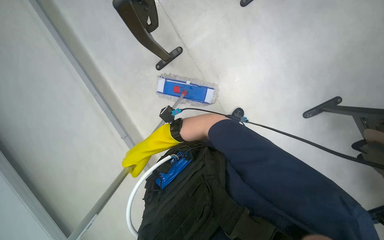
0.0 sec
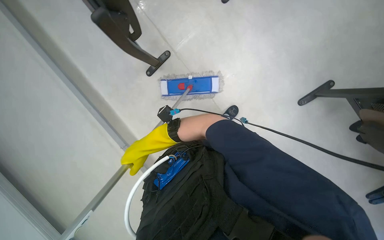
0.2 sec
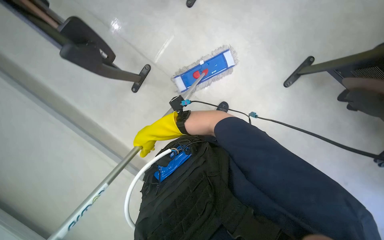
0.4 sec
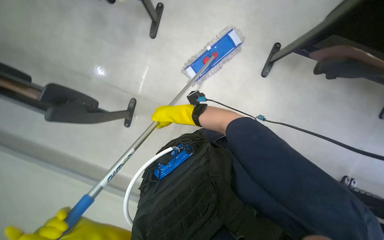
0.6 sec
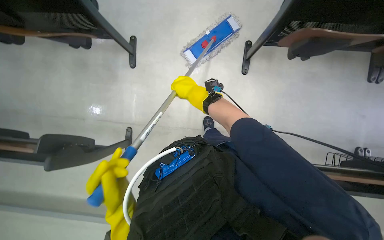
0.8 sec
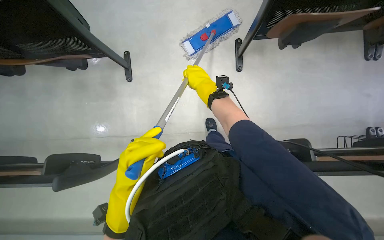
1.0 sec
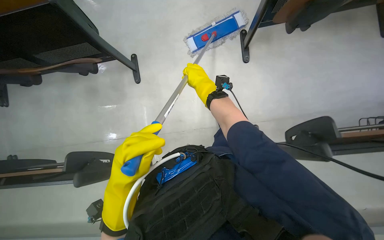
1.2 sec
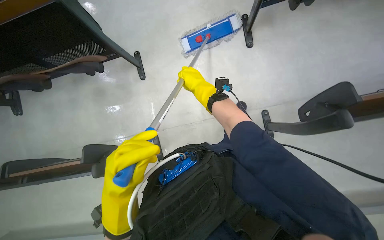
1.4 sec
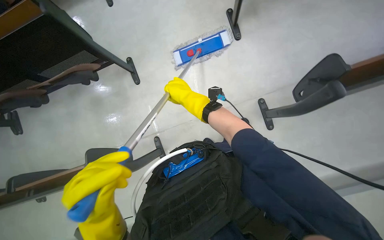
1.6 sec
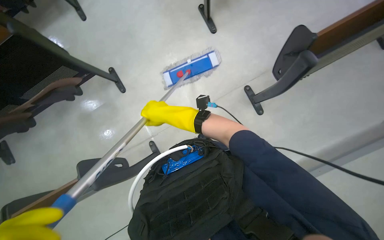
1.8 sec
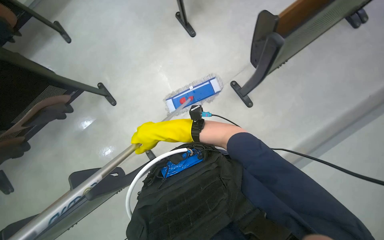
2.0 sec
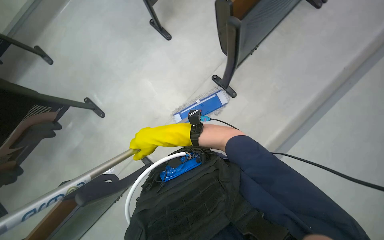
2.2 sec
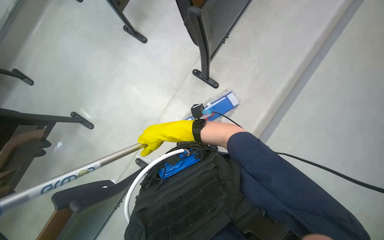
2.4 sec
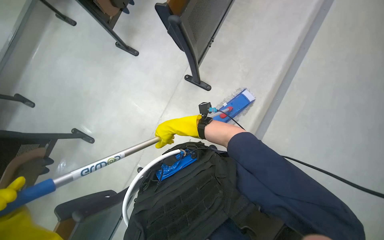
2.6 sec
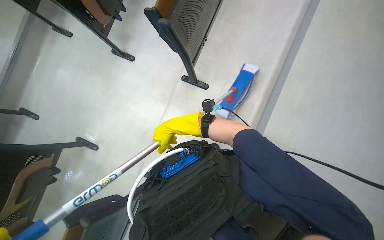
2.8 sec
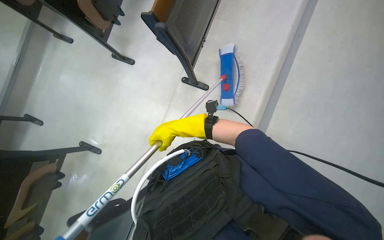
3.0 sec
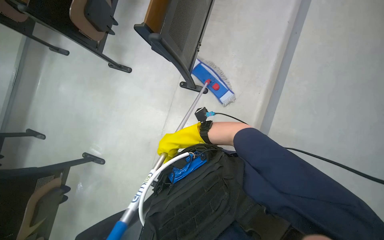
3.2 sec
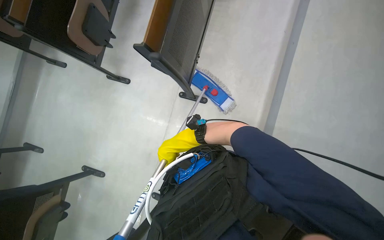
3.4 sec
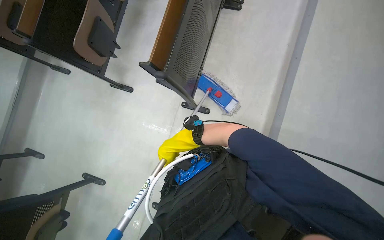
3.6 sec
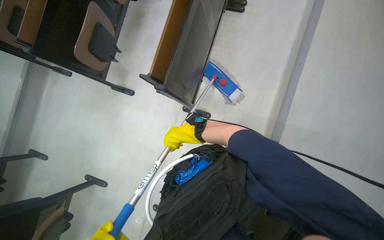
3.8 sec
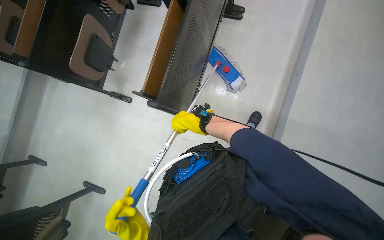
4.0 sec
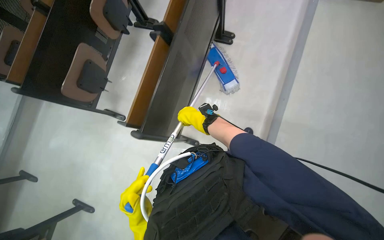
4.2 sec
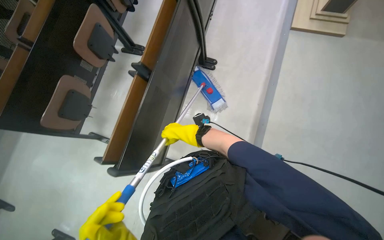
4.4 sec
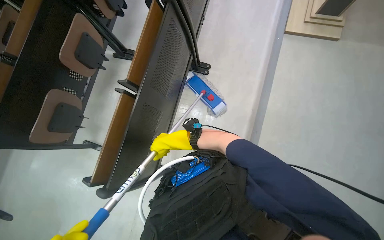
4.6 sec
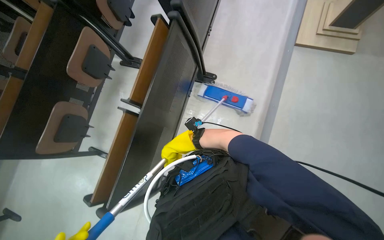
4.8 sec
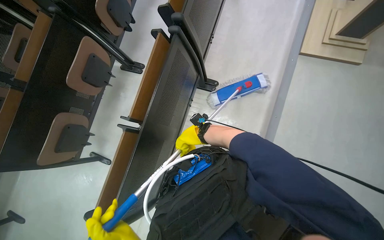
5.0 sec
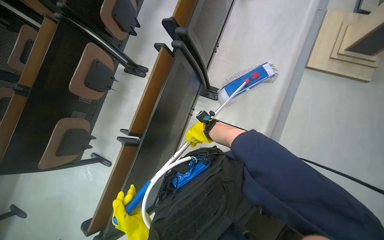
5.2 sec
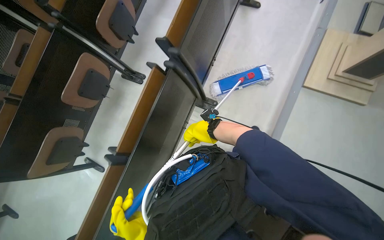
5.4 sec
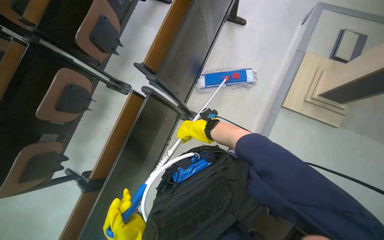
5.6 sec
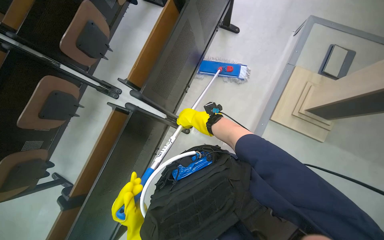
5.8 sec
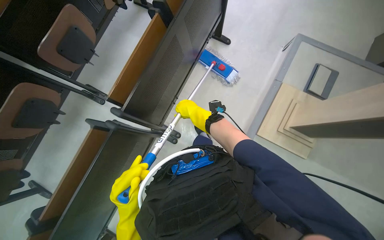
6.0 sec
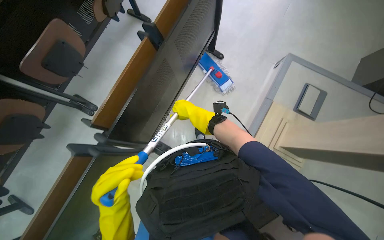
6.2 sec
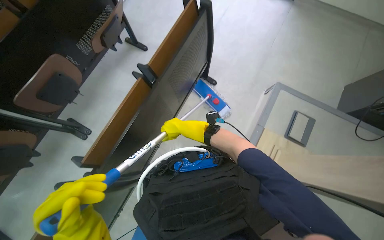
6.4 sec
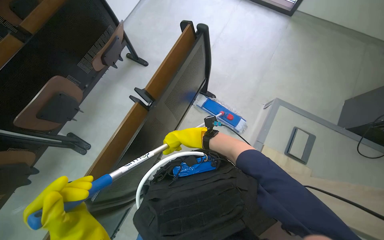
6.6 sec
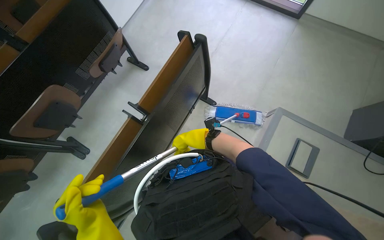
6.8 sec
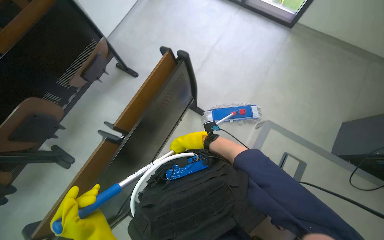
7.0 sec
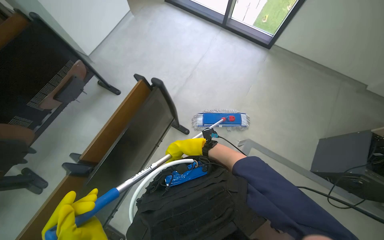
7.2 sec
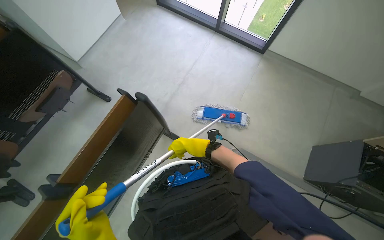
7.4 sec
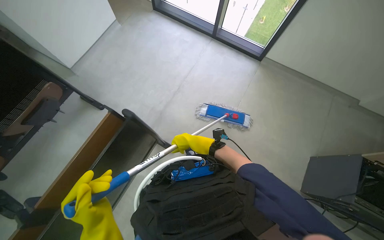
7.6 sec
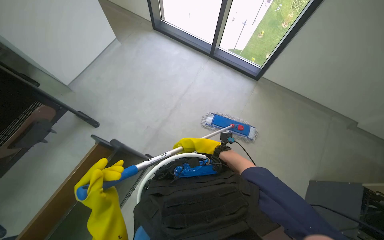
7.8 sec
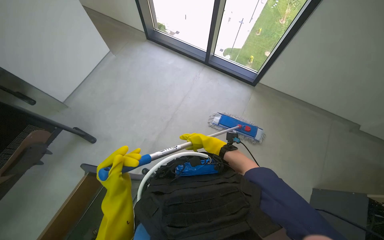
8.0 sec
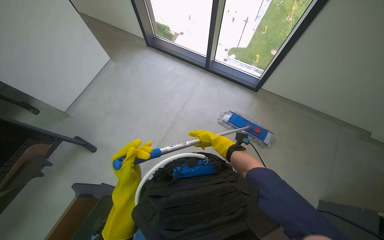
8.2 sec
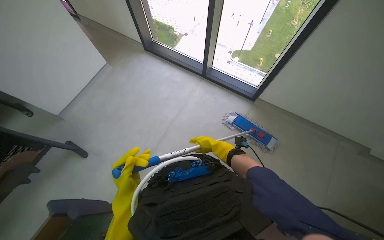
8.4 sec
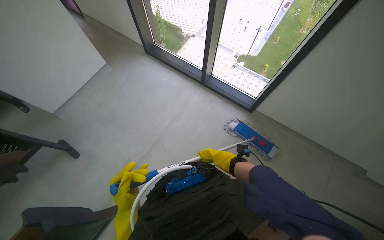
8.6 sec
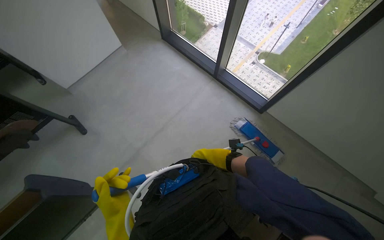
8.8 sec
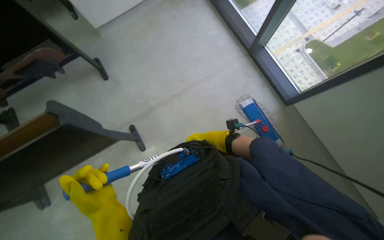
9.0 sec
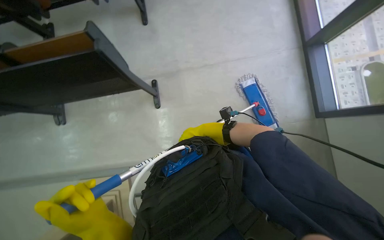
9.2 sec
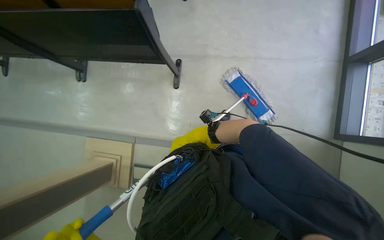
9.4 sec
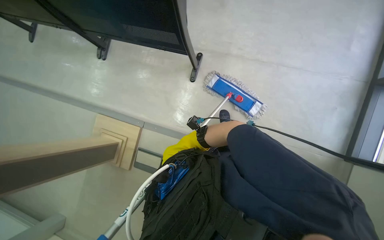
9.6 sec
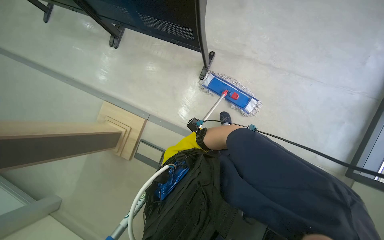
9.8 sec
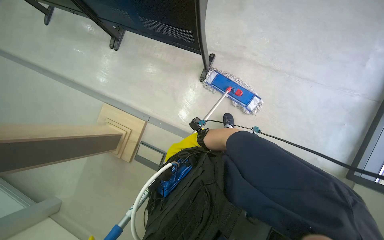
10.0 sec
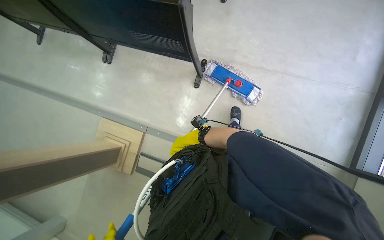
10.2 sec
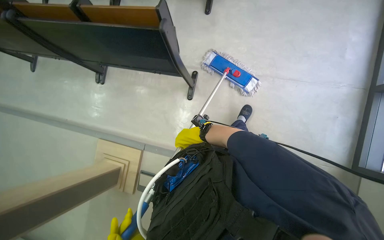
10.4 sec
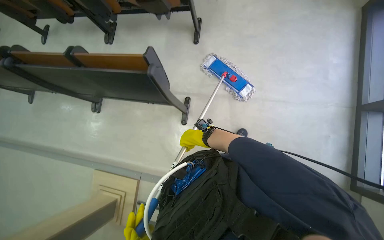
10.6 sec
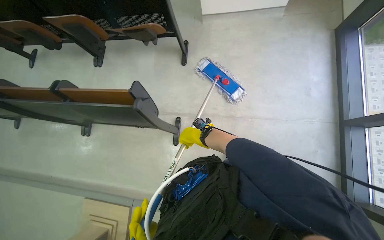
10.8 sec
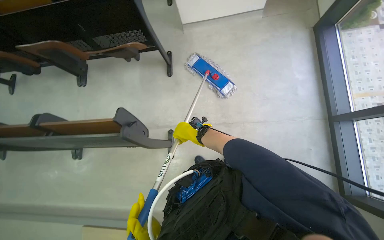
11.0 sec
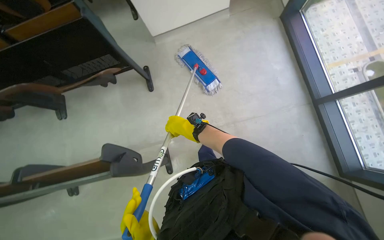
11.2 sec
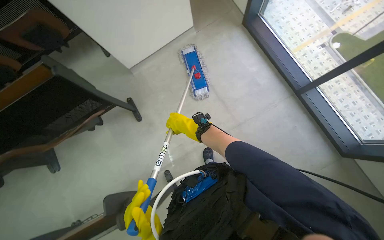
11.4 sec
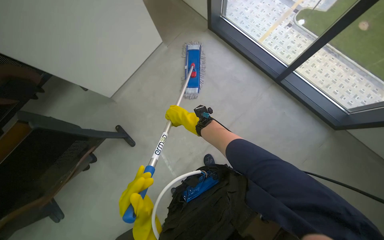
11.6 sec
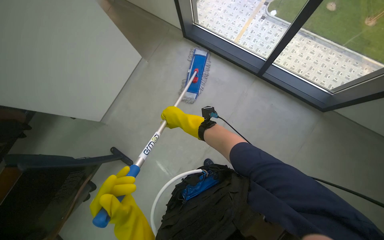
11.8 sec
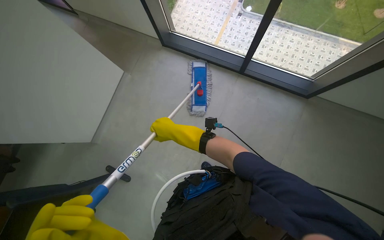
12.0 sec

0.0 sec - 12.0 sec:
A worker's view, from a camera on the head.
Job: mopping floor.
The whole recording: Mopping floor with flat mop. The worker mops the floor with a flat mop.
0.0 sec - 1.6 sec: The scene turns some 30 degrees counterclockwise in the picture. The right hand goes some 20 cm to the right and up the picture.
1.6 sec - 3.0 sec: Everything in view rotates roughly 50 degrees counterclockwise.
3.0 sec - 4.4 sec: The camera pitches upward, by about 15 degrees.
4.4 sec - 6.0 sec: The camera travels roughly 1 m.
6.0 sec - 7.6 sec: The camera travels roughly 1 m.
7.6 sec - 9.0 sec: The head travels roughly 50 cm. The wearer's head swings approximately 25 degrees to the left.
10.4 sec - 12.0 sec: The camera is carried some 60 cm. The head turns to the right by about 75 degrees. The wearer looks approximately 20 degrees further upward.

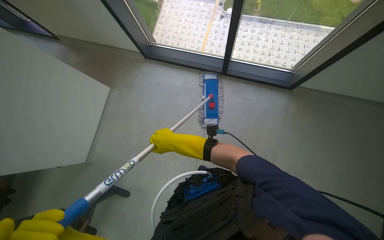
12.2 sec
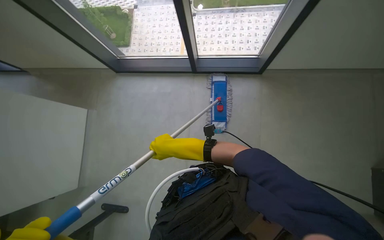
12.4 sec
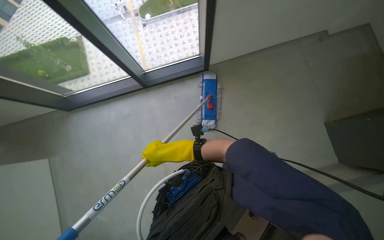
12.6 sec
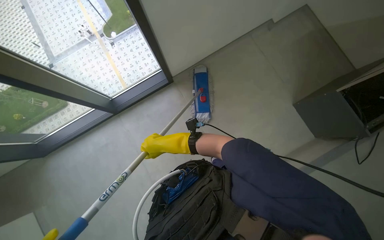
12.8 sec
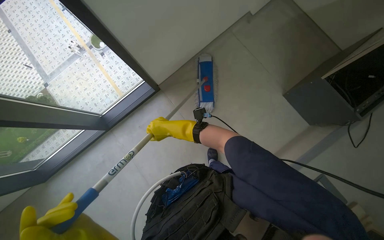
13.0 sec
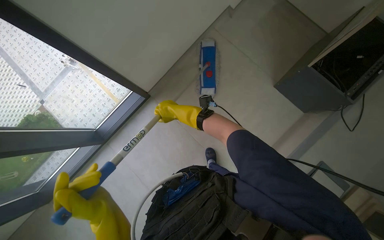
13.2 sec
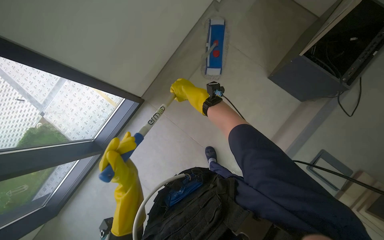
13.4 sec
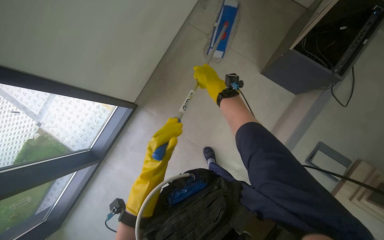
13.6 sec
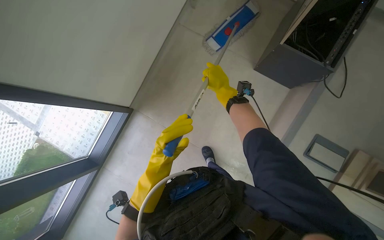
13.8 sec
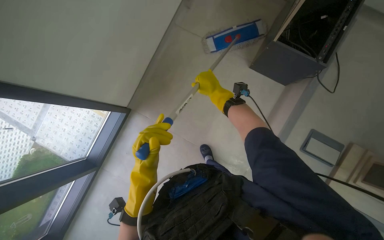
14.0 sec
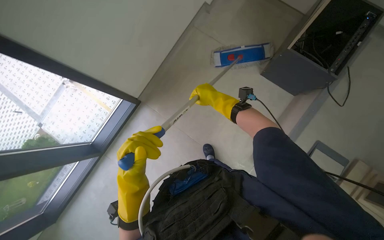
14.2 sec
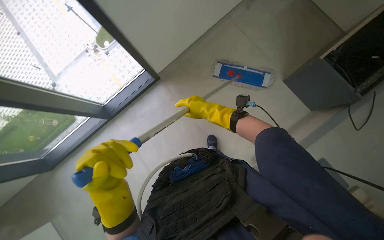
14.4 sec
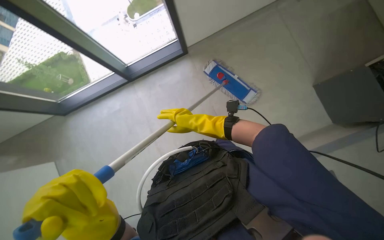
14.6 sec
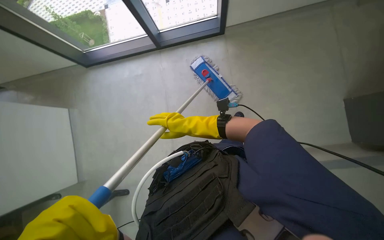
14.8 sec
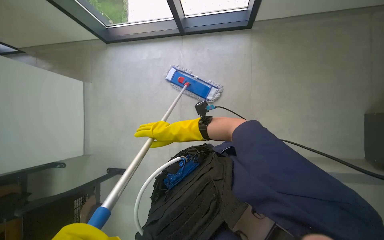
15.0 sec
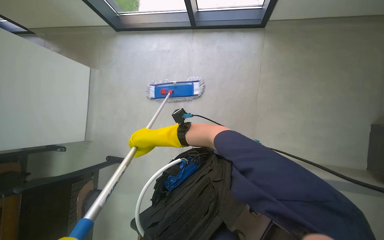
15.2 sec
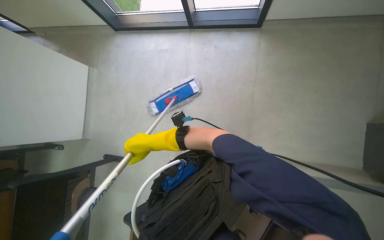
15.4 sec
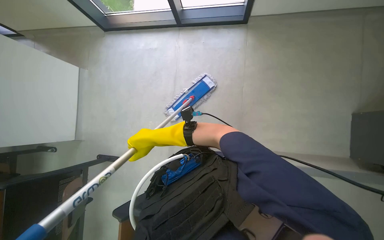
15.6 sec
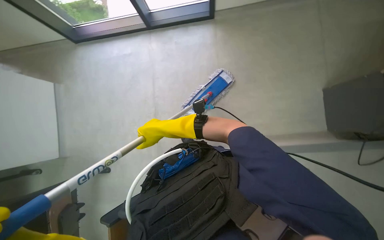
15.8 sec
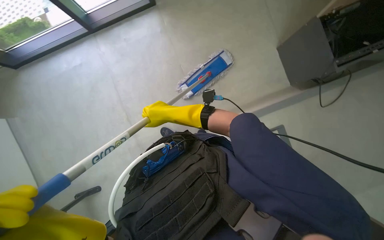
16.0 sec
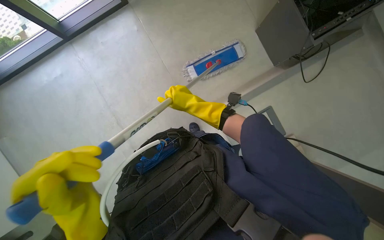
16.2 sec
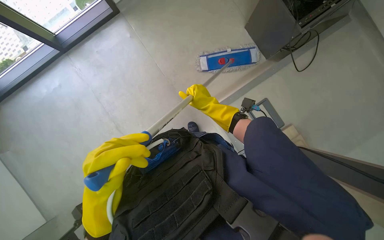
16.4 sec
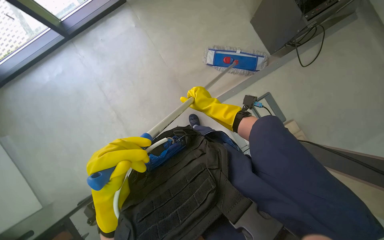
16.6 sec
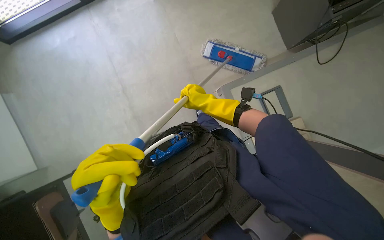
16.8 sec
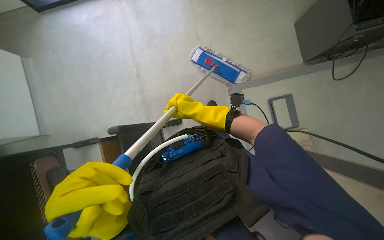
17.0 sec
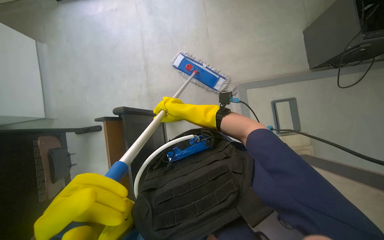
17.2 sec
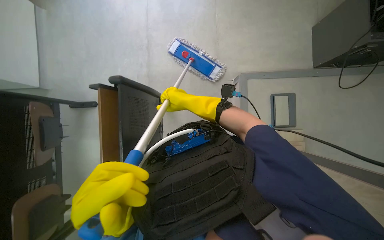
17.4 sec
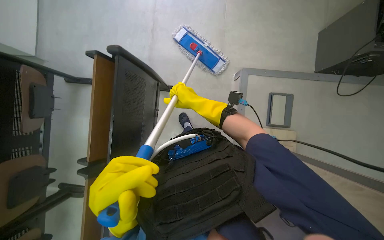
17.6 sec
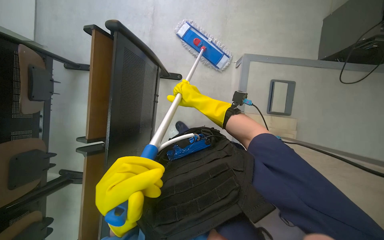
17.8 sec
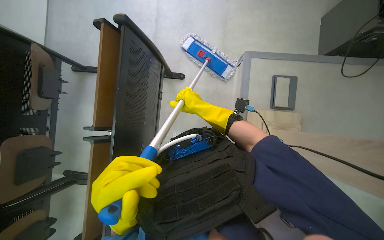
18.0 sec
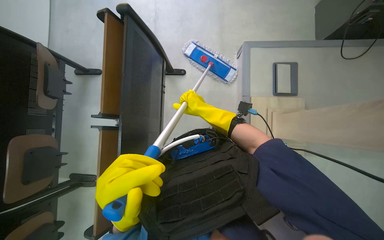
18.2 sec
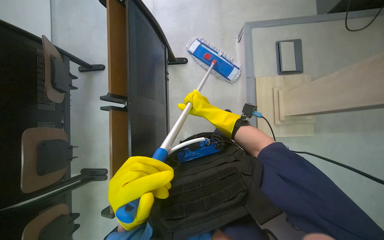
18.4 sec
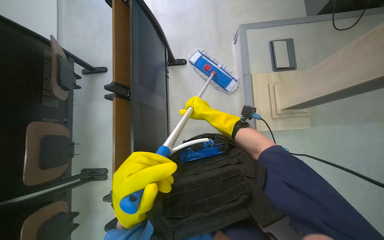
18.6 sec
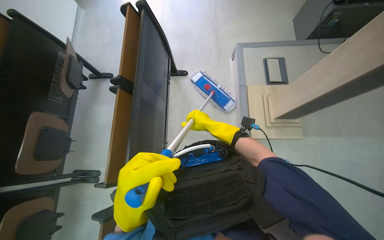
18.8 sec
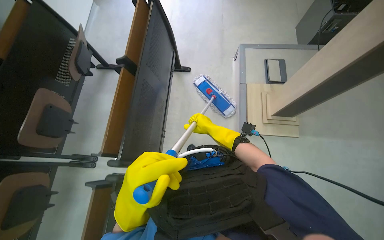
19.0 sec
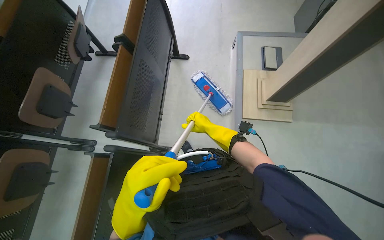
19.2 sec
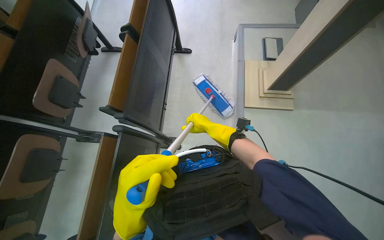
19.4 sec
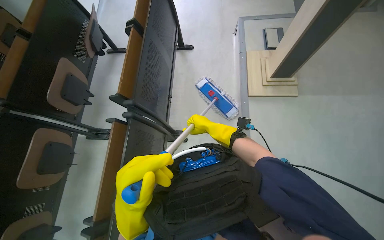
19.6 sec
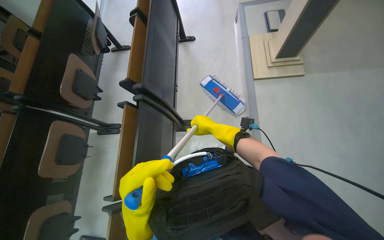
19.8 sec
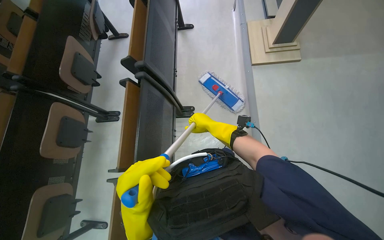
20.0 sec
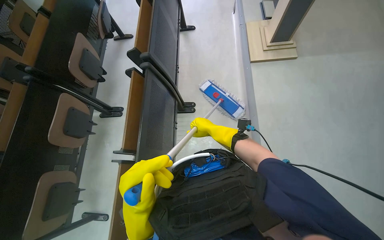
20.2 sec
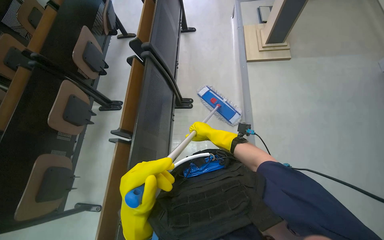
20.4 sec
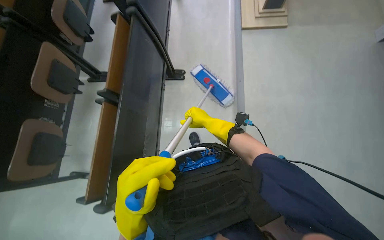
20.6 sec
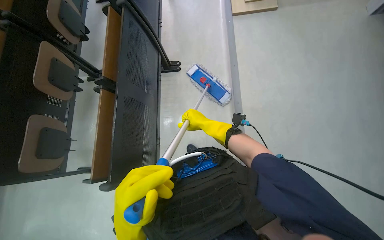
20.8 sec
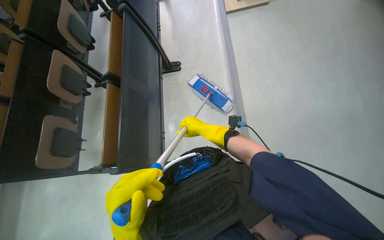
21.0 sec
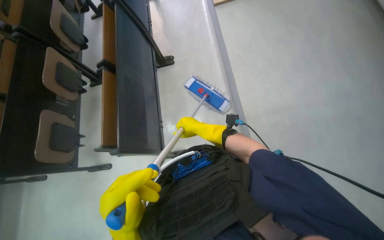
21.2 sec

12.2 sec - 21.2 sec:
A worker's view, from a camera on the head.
Job: mopping floor.
The whole recording: Mopping floor with flat mop. The worker mops the floor with a flat mop.
12.2 sec - 13.8 sec: The head rotates roughly 75 degrees to the right.
13.8 sec - 15.2 sec: The scene turns some 25 degrees clockwise in the picture. The right hand goes roughly 50 cm to the left and down the picture.
15.2 sec - 16.6 sec: The wearer looks some 40 degrees further to the right. The right hand heads to the right, covering approximately 50 cm.
18.2 sec - 19.8 sec: The wearer moves some 1 m. The camera pitches upward, by approximately 15 degrees.
19.8 sec - 21.2 sec: The camera is carried roughly 90 cm.
